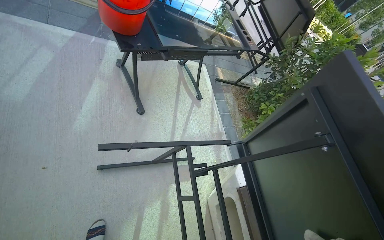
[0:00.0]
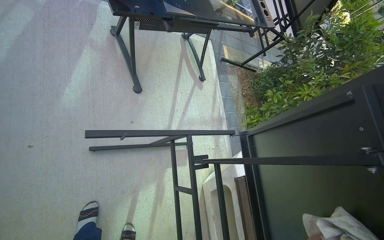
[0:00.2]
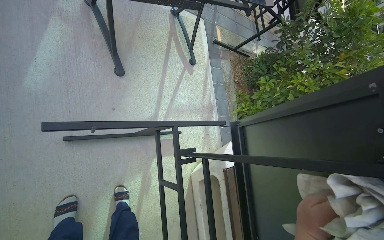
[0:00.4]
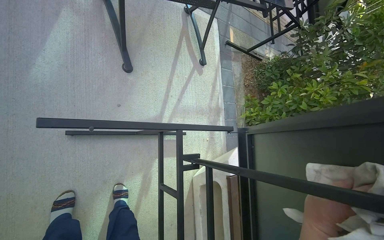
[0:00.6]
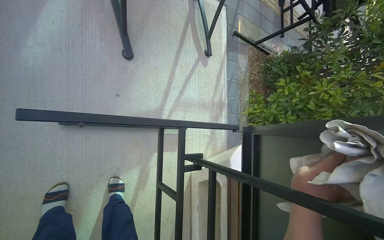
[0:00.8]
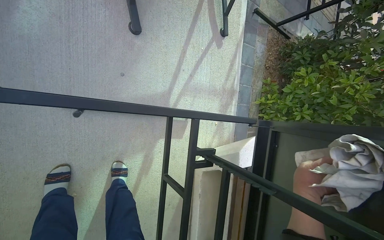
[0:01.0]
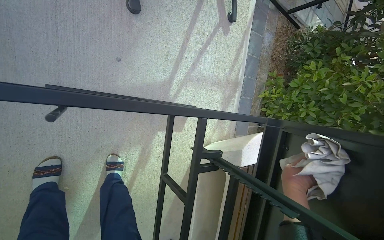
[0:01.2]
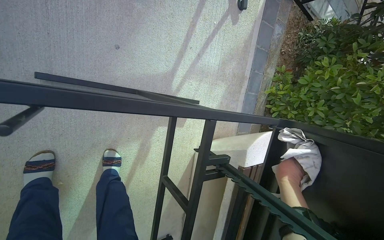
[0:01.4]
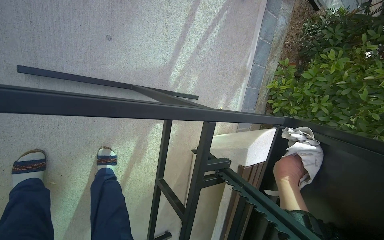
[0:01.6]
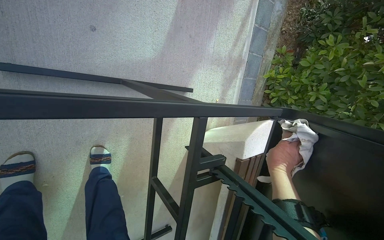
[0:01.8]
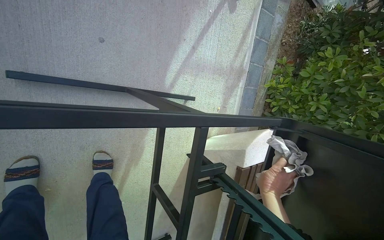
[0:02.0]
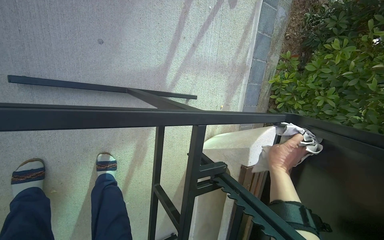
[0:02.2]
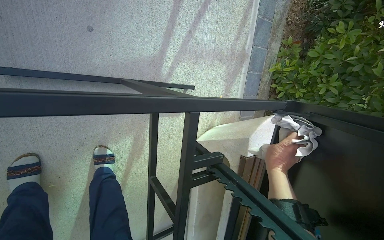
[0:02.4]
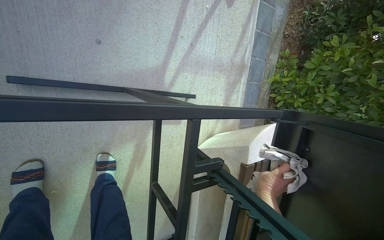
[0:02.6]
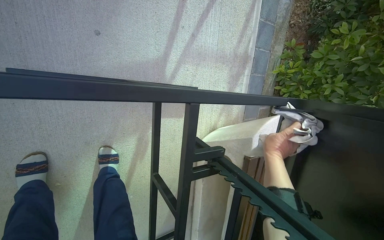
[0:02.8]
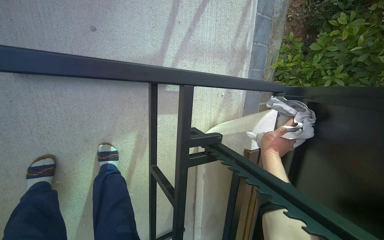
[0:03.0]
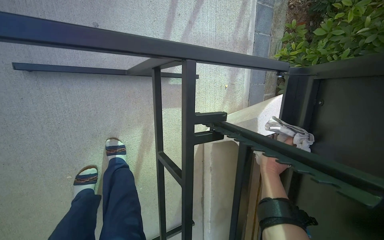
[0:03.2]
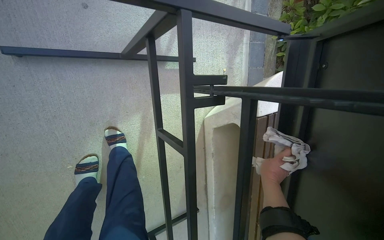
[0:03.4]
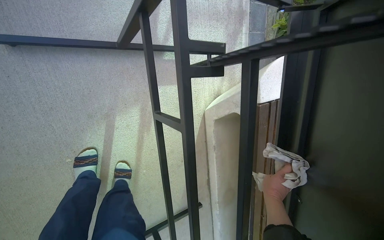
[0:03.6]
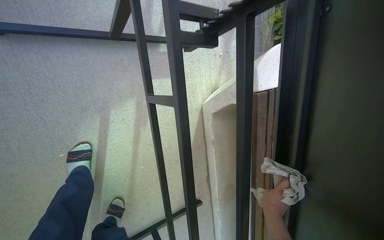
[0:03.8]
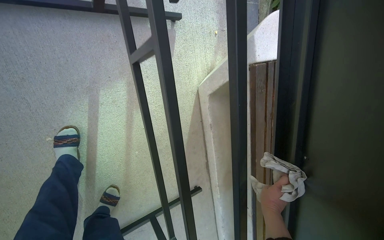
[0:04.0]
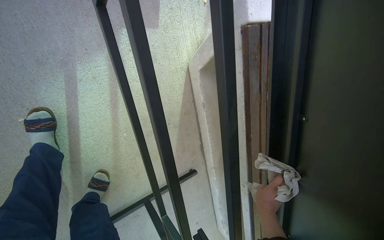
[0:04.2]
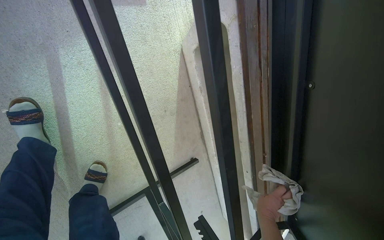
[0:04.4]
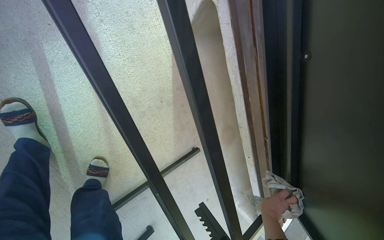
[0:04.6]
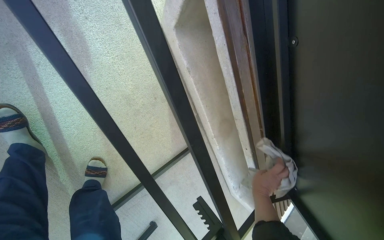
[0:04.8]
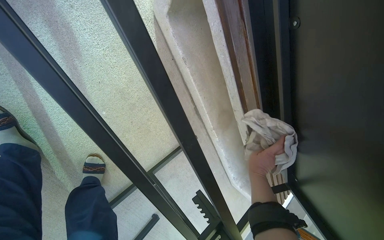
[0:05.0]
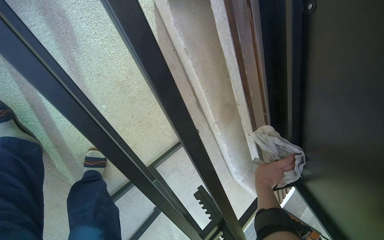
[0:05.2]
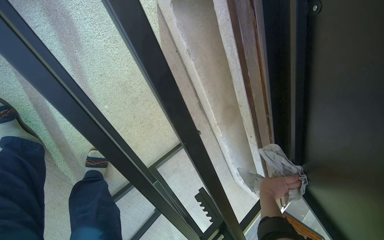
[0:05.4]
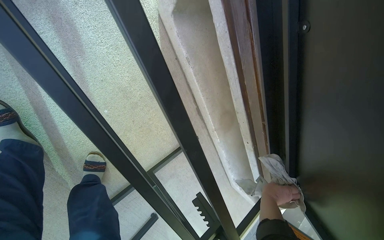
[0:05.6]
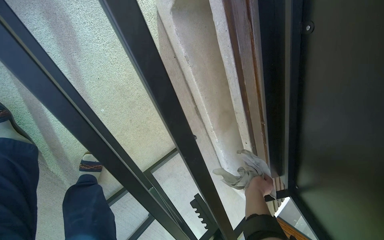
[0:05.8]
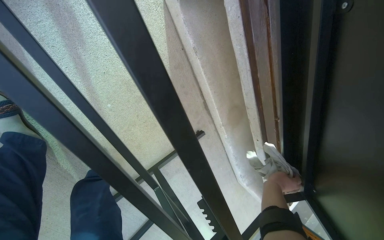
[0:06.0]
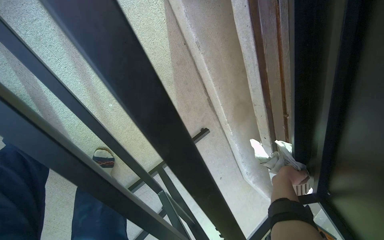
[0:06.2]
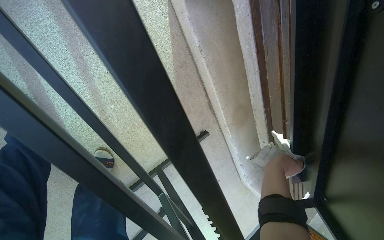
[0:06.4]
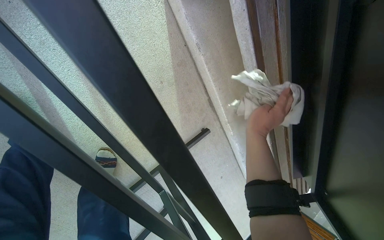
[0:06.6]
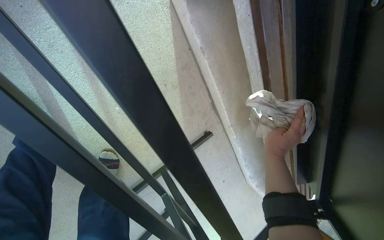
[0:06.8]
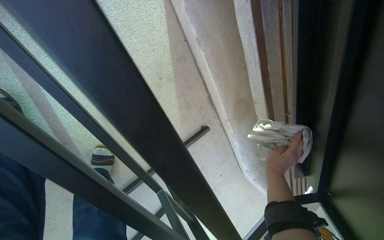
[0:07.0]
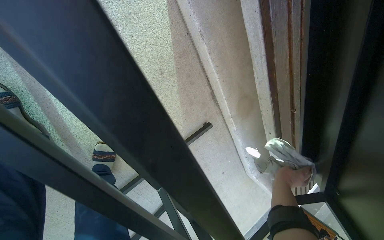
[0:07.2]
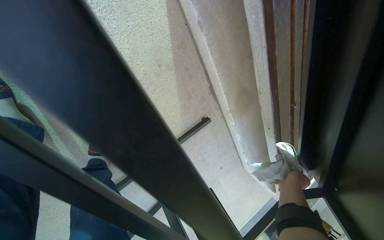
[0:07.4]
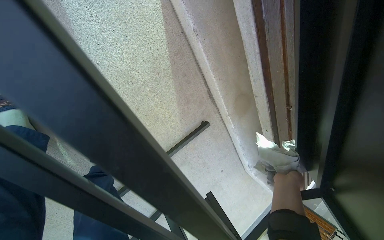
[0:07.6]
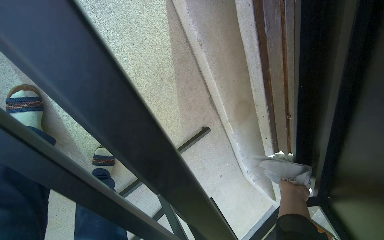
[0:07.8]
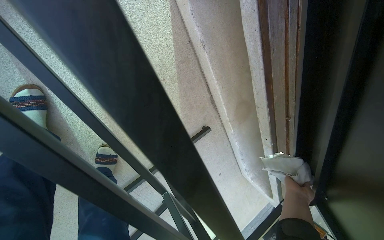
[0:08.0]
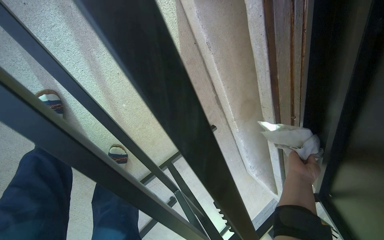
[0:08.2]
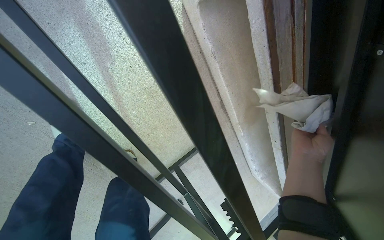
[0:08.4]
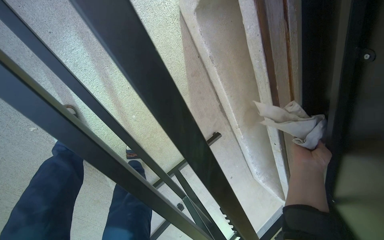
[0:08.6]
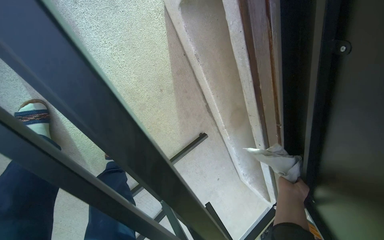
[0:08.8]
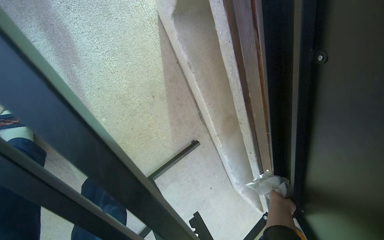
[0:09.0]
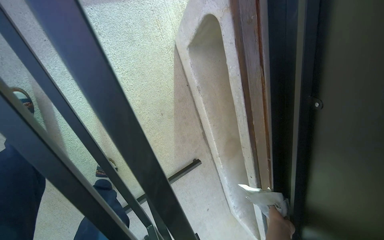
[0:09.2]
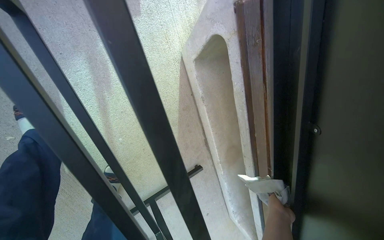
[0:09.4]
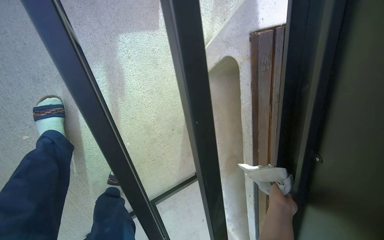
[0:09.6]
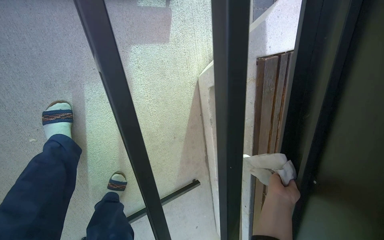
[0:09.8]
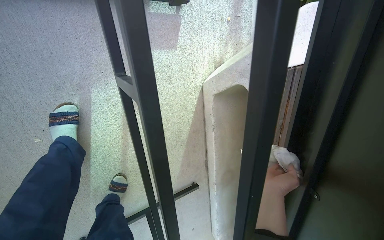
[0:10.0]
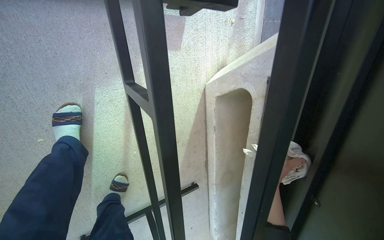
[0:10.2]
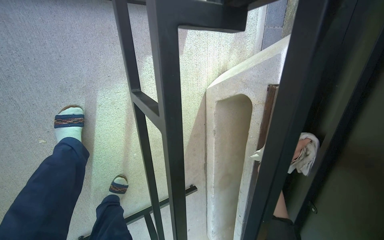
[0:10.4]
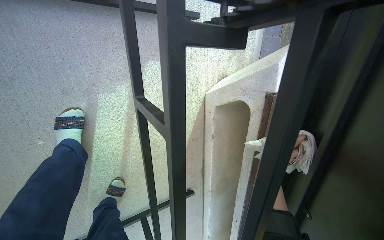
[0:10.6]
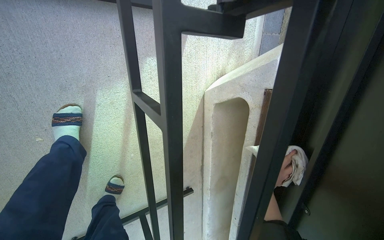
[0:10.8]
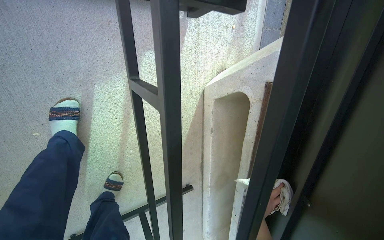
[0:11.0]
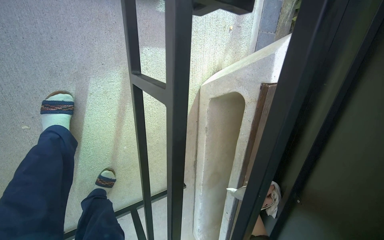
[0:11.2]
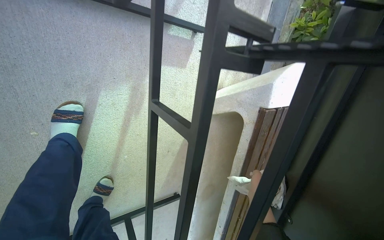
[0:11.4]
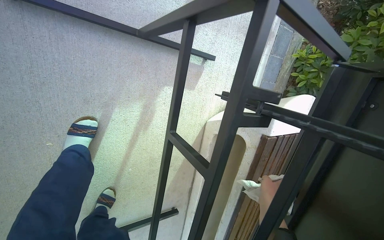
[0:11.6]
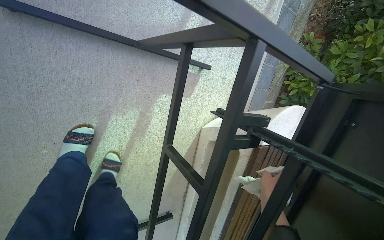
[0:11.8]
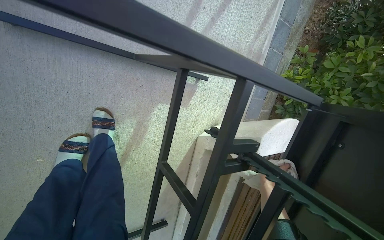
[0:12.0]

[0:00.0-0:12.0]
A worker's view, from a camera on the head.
Job: wiping surfaces.
The whole recording: Wiping outdoor table frame. The worker wipes the frames of several outdoor tables with a cloth.
0:00.0 to 0:01.6: The camera is carried some 50 cm. The view tips downward by roughly 30 degrees.
0:04.4 to 0:06.0: The wearer looks roughly 15 degrees further downward. The right hand moves up and down the picture over approximately 15 cm, changing direction 2 times.
0:06.0 to 0:07.6: The right hand reaches roughly 15 cm up the picture, then returns.
0:09.0 to 0:10.4: The view tips upward by roughly 15 degrees. The right hand shifts approximately 50 cm up the picture.
0:10.4 to 0:12.0: The right hand travels to the left by roughly 10 cm, and travels down the picture and back again, roughly 20 cm each way.

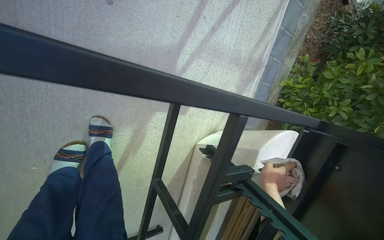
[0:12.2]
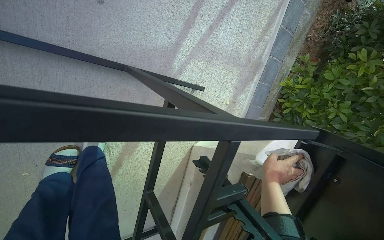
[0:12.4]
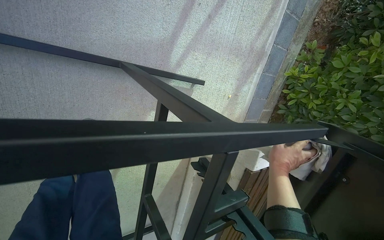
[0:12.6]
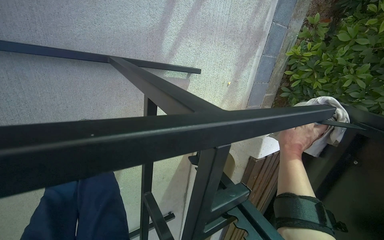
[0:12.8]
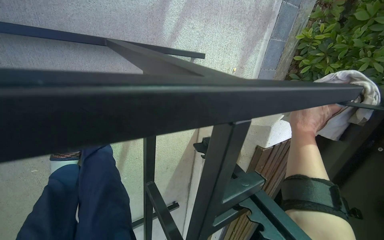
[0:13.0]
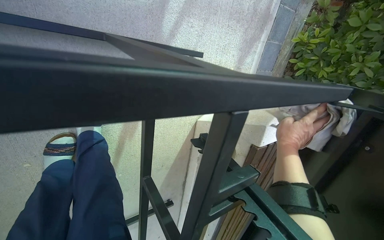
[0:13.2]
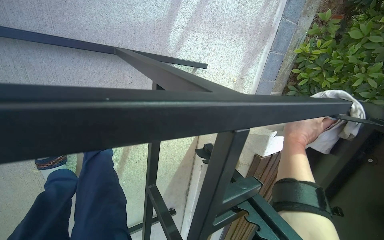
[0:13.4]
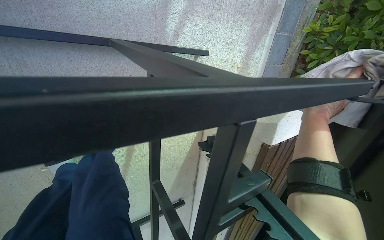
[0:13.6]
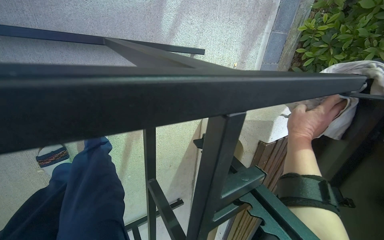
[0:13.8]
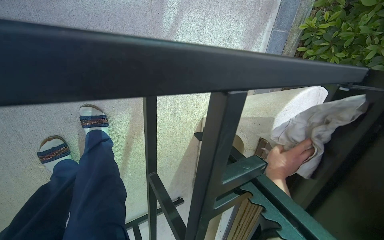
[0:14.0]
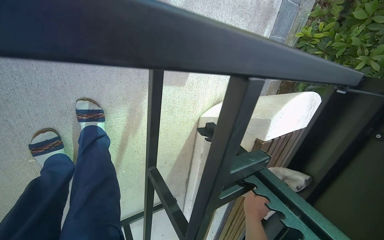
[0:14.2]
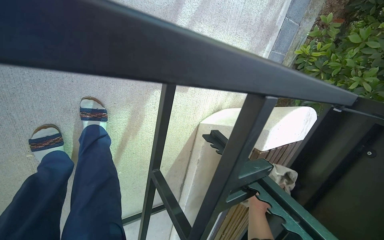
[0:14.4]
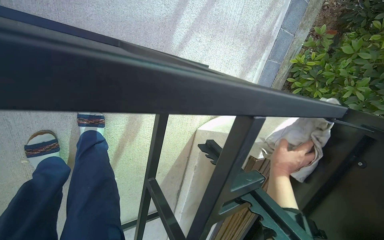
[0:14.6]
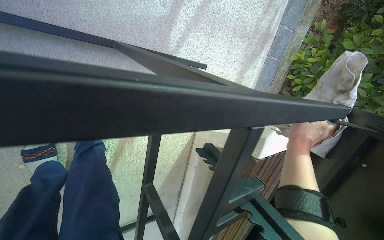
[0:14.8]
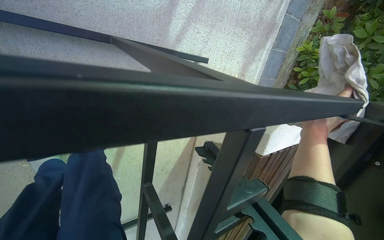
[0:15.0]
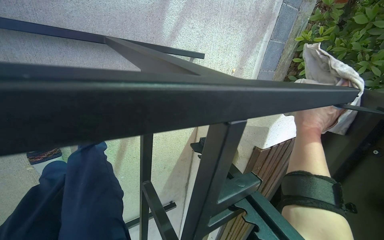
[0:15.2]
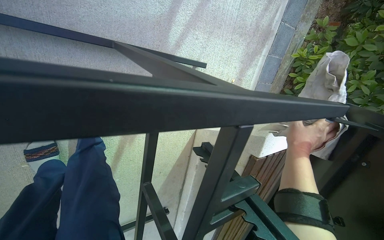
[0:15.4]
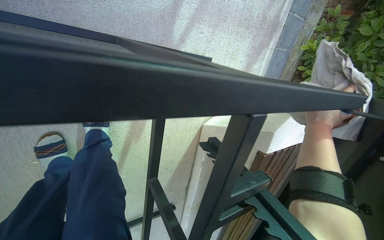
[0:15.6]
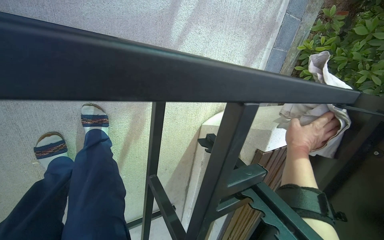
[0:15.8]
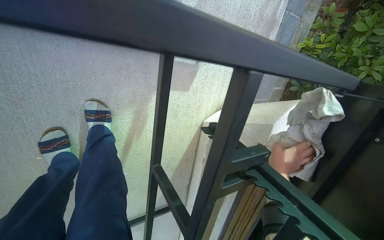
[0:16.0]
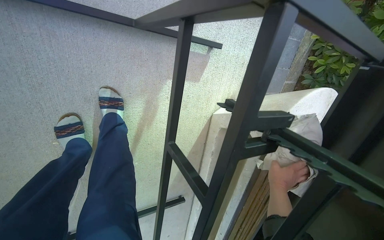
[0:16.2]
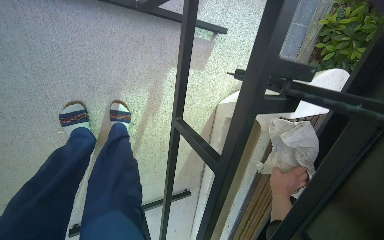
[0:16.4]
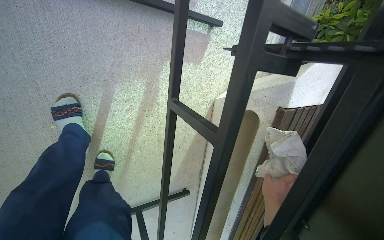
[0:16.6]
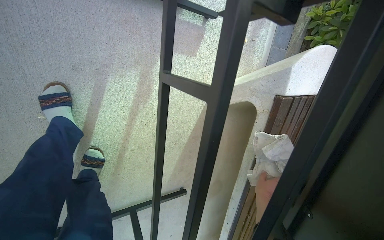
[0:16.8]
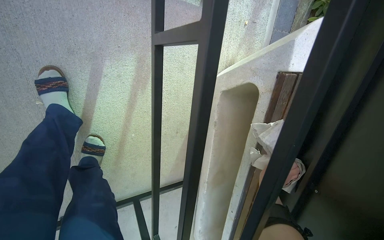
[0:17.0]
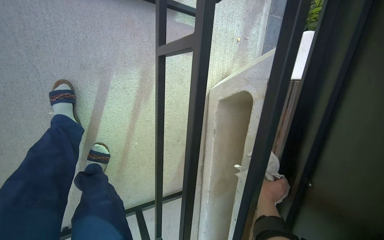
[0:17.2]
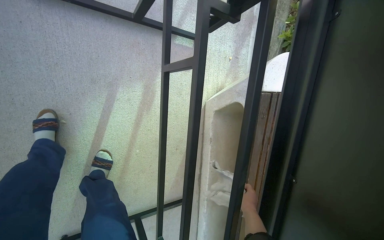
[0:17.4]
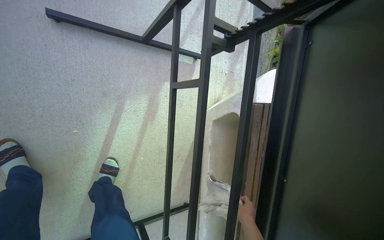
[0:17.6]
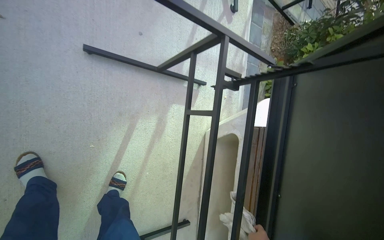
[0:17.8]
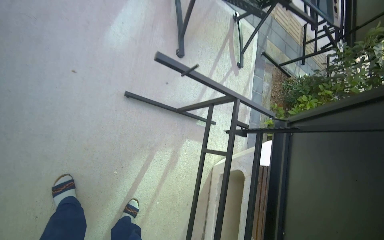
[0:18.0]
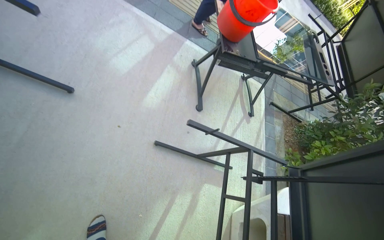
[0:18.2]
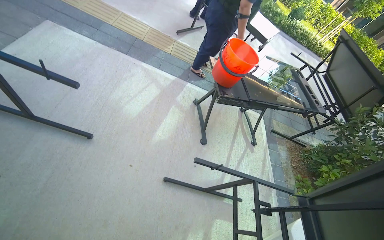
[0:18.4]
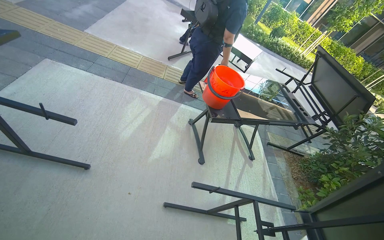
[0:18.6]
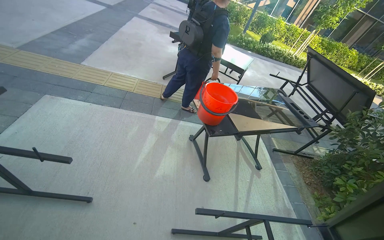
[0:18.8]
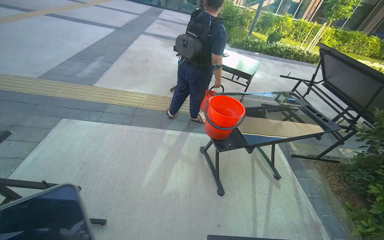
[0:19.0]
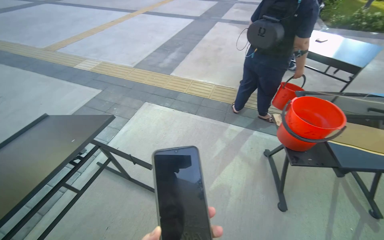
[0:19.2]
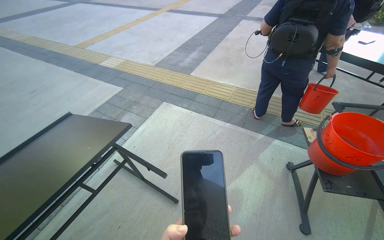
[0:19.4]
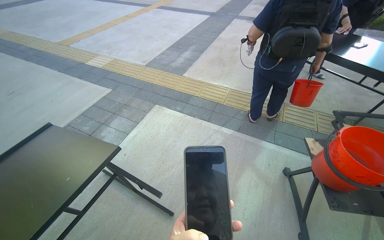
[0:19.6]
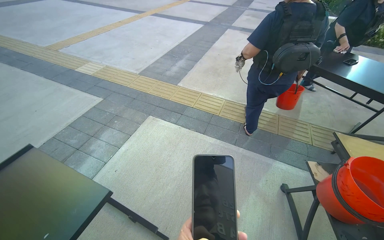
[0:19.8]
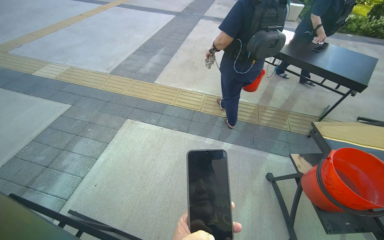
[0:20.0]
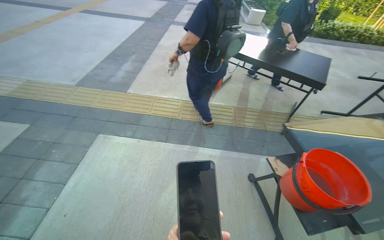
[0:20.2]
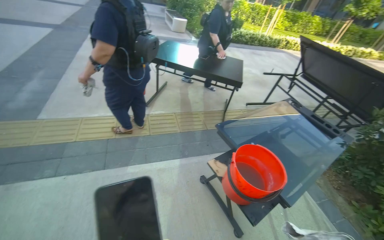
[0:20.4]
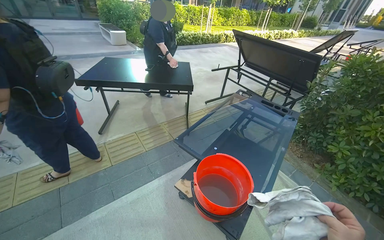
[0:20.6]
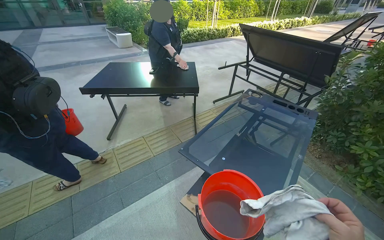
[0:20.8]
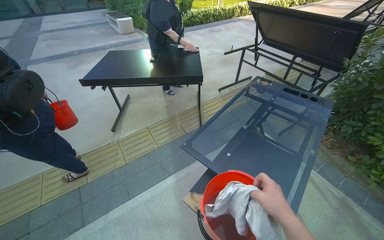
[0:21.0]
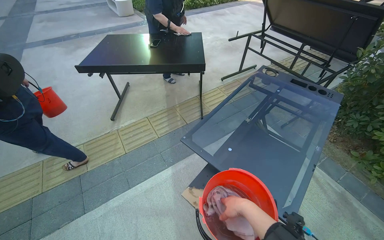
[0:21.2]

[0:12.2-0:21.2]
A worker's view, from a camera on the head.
Job: wiping surfaces.
The whole recording: Wiping outdoor table frame. The worker wipes the frames of several outdoor tables with a cloth.
0:12.2 to 0:13.8: The right hand is displaced up the picture by roughly 10 cm.
0:13.8 to 0:15.2: The right hand reaches some 15 cm down the picture, then returns.
0:15.2 to 0:16.6: The right hand shifts some 40 cm down the picture.
0:16.6 to 0:18.2: The camera is carried some 70 cm. The view tips upward by some 50 degrees.
0:18.2 to 0:19.8: The camera is carried some 60 cm. The camera sweeps to the left, by some 30 degrees. The view tips upward by some 20 degrees.
0:19.8 to 0:21.2: The head travels roughly 60 cm. The head rotates some 55 degrees to the right.
